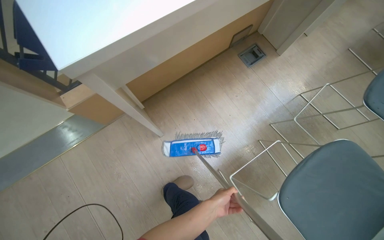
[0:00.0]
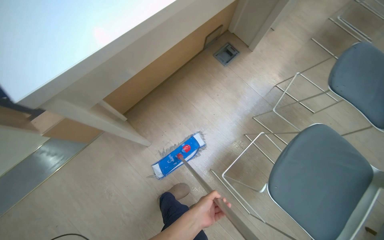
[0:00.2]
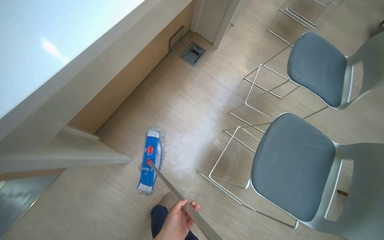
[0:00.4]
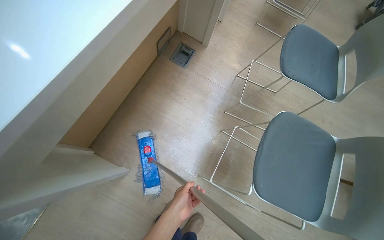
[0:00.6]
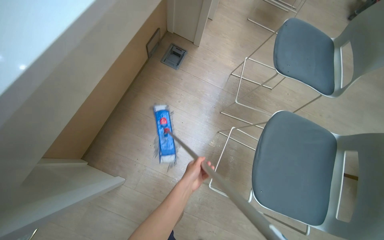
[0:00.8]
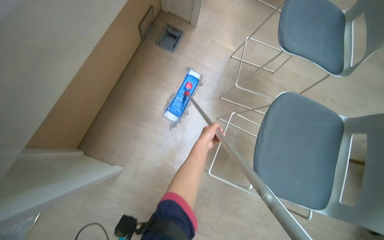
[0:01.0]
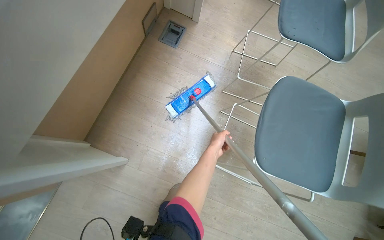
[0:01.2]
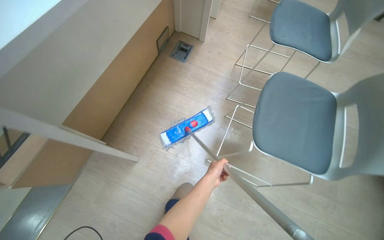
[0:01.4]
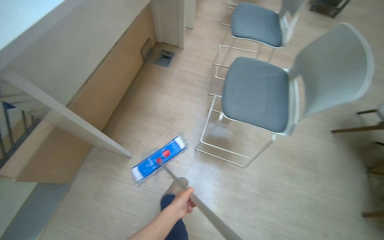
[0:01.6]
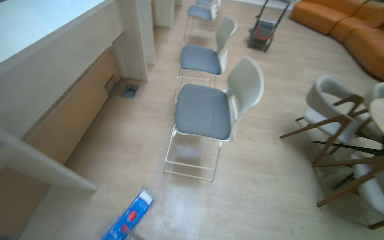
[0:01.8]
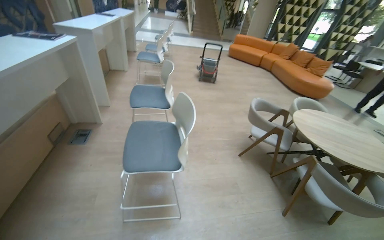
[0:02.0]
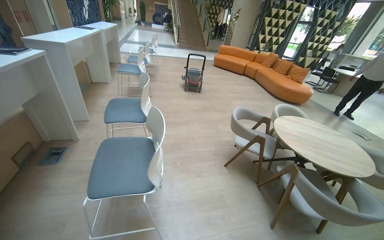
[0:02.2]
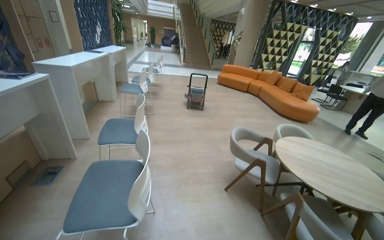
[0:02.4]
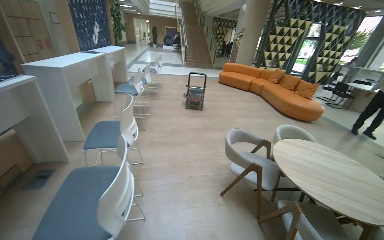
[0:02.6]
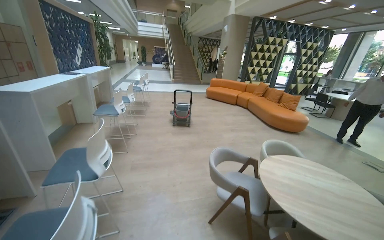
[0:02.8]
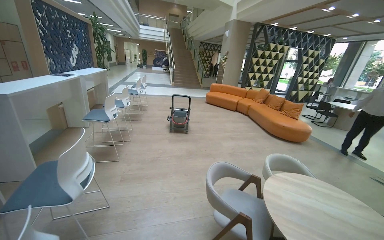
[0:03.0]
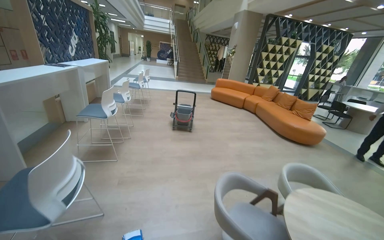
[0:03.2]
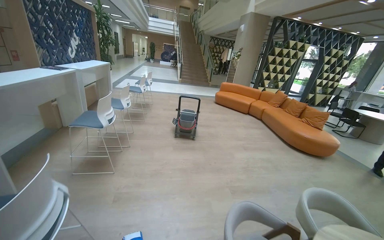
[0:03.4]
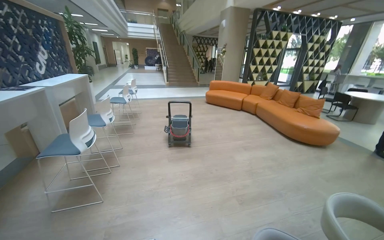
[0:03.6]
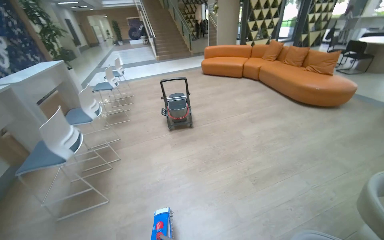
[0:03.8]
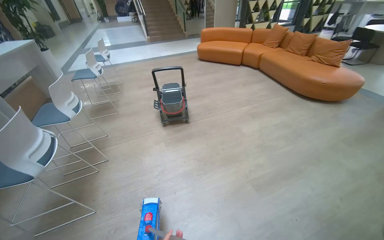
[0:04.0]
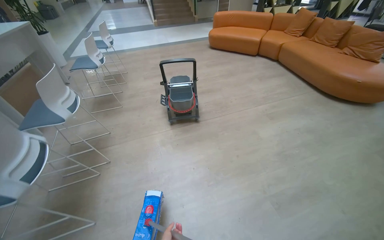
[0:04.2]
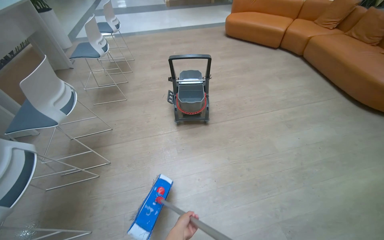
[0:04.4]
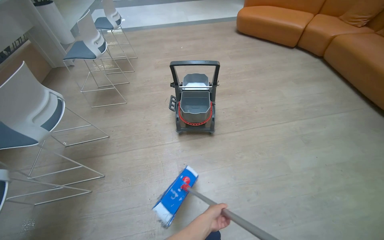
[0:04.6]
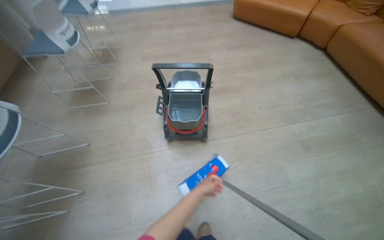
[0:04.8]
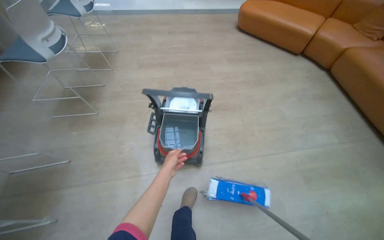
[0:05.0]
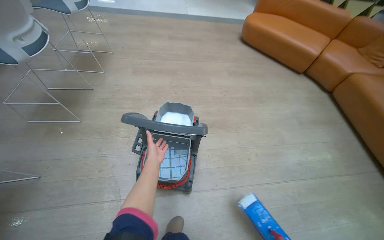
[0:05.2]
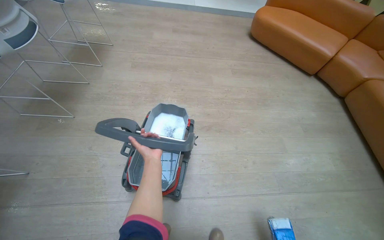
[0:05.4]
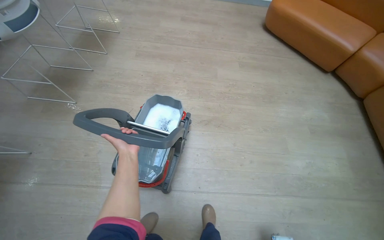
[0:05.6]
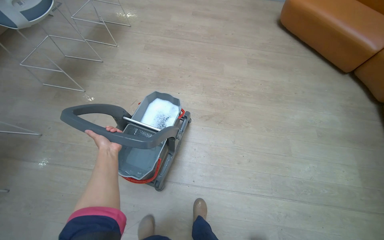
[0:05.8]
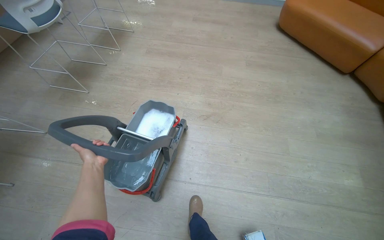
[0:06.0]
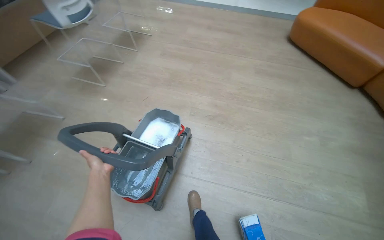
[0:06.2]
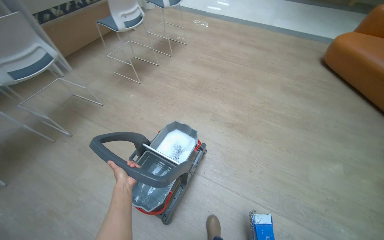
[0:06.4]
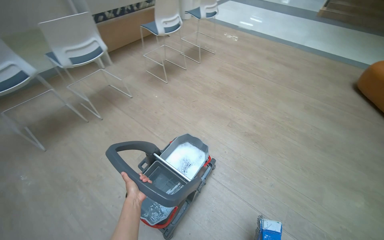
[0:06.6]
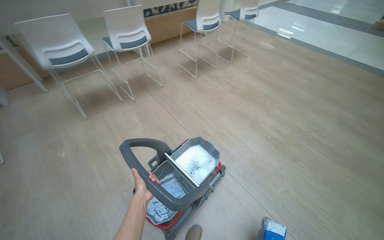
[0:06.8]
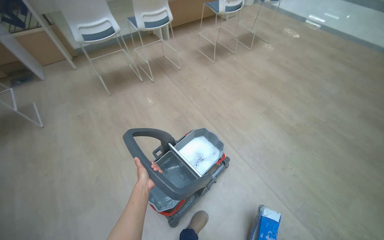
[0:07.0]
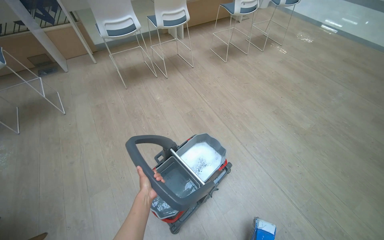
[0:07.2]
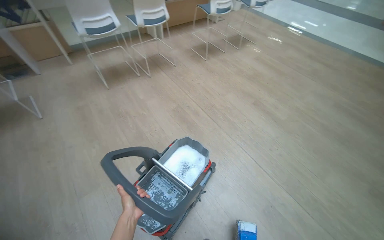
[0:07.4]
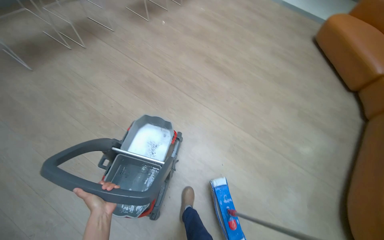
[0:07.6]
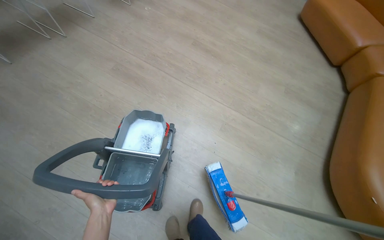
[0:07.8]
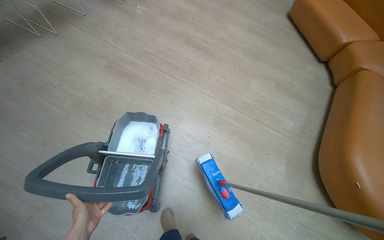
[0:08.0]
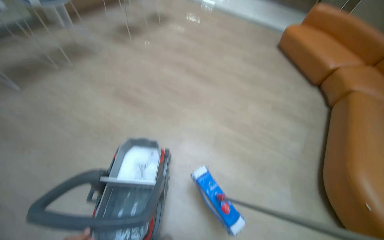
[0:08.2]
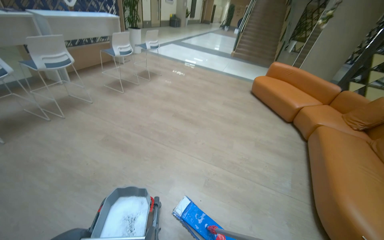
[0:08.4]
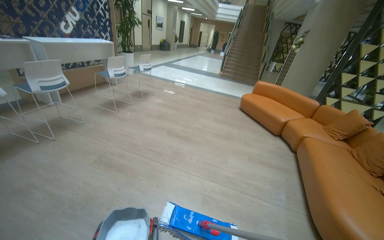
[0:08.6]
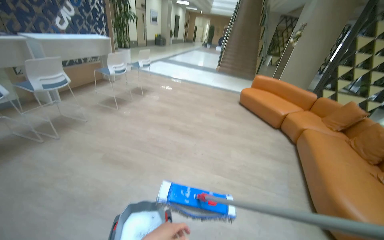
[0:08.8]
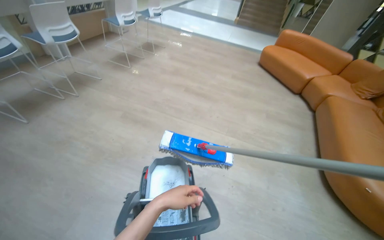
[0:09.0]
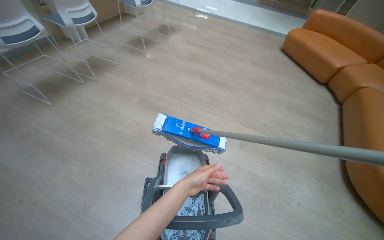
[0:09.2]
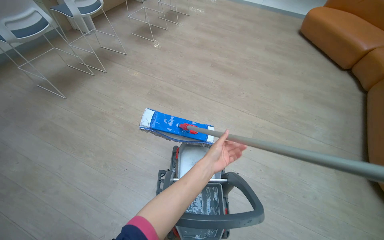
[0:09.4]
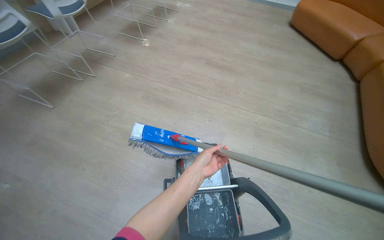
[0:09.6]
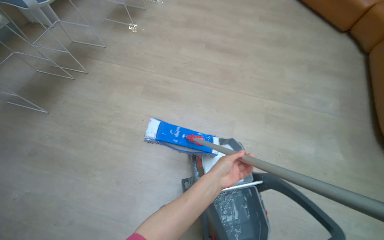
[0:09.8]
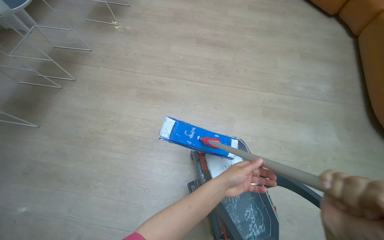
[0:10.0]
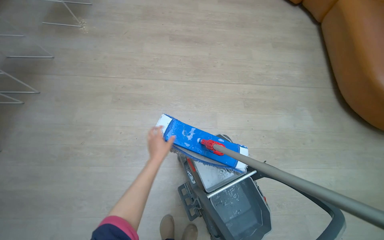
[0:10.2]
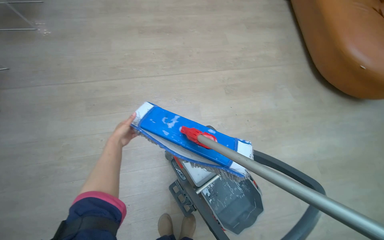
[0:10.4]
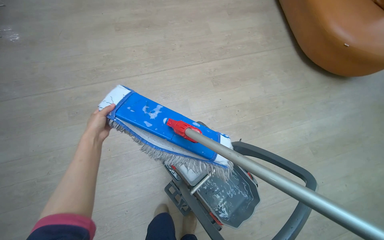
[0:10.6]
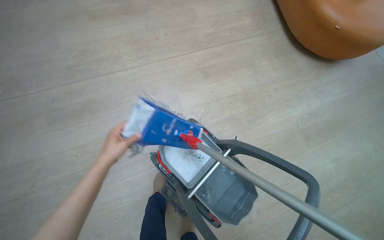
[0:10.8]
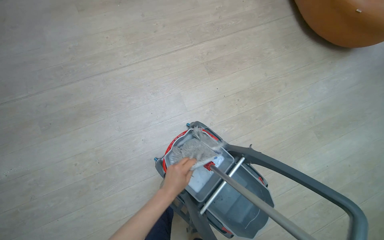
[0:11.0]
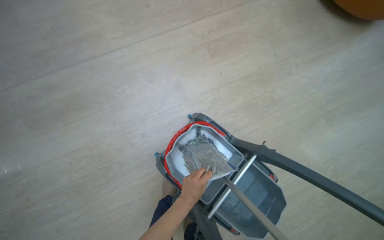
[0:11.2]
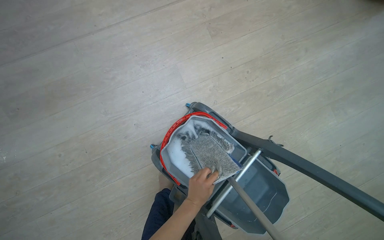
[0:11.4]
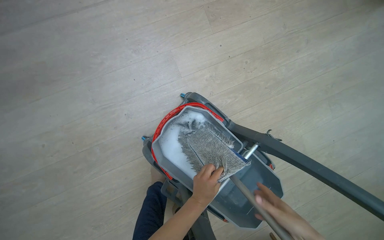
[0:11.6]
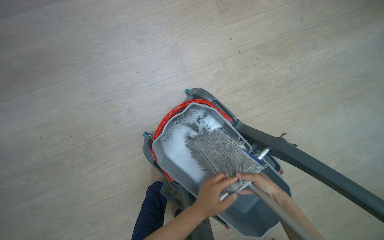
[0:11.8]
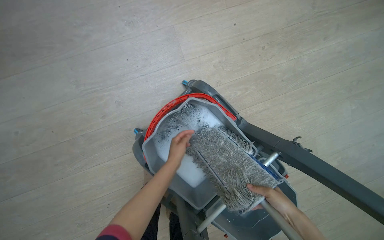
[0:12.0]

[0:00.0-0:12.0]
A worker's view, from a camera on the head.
Job: mopping floor.
The whole recording: Mopping office floor. The worker moves chairs, mops the office floor, and rinses the mop.
0:00.0 to 0:01.6: Everything in view rotates approximately 35 degrees counterclockwise.
0:01.6 to 0:03.0: The head travels some 1 m. The head turns to the right by approximately 35 degrees. The view tilts approximately 40 degrees upward.
0:03.0 to 0:04.4: The wearer moves approximately 2 m. The view tips downward by some 25 degrees.
0:04.4 to 0:06.0: The camera travels approximately 1.5 m.
0:06.0 to 0:07.6: The wearer moves some 1 m. The wearer looks some 30 degrees further to the left.
0:09.0 to 0:10.4: The camera is carried about 50 cm. The wearer's head swings roughly 30 degrees to the right. The view tips downward by some 20 degrees.
0:10.4 to 0:12.0: The head travels some 70 cm. The view tips downward by roughly 30 degrees.

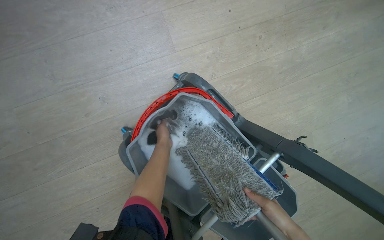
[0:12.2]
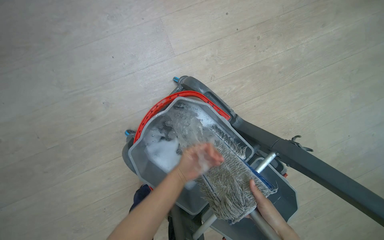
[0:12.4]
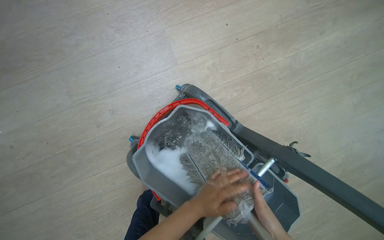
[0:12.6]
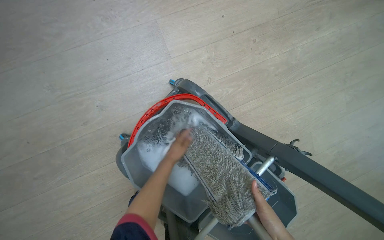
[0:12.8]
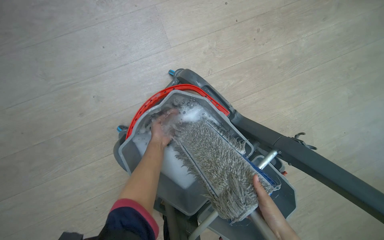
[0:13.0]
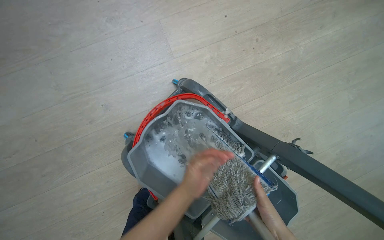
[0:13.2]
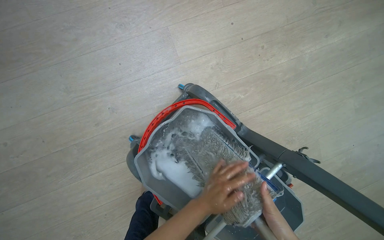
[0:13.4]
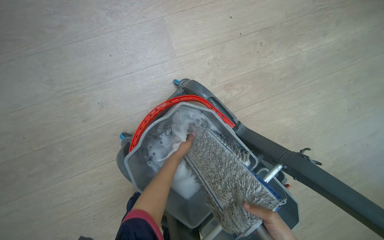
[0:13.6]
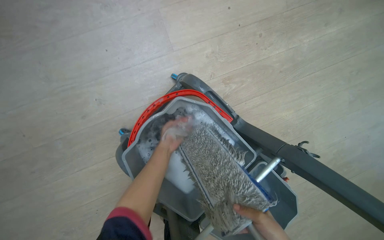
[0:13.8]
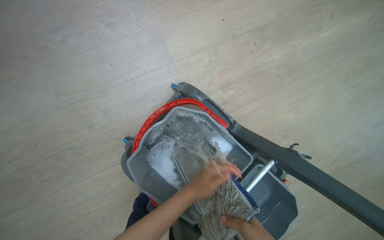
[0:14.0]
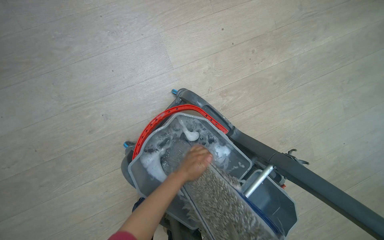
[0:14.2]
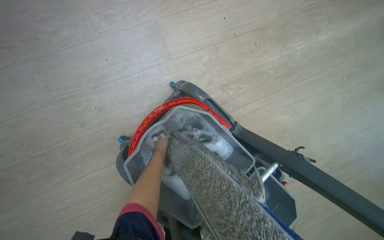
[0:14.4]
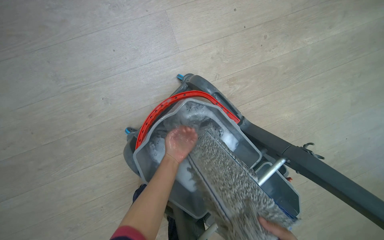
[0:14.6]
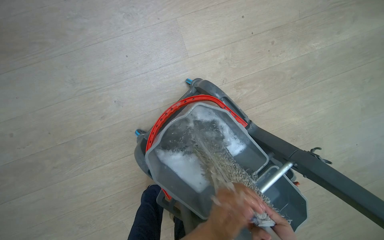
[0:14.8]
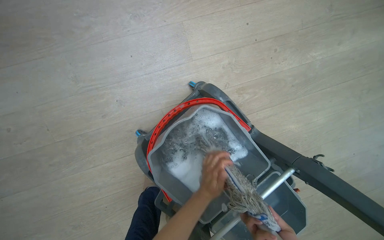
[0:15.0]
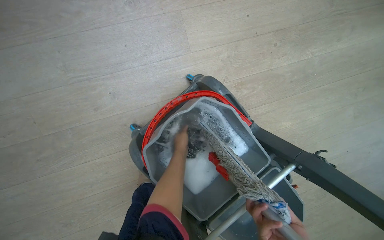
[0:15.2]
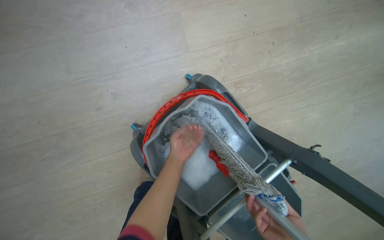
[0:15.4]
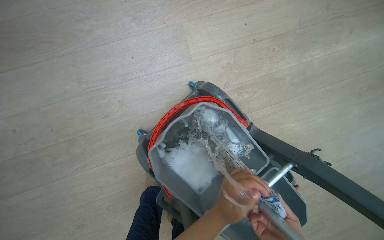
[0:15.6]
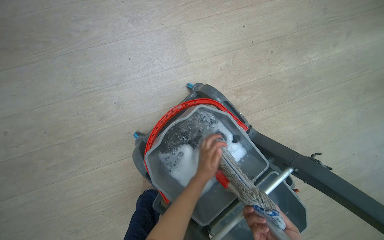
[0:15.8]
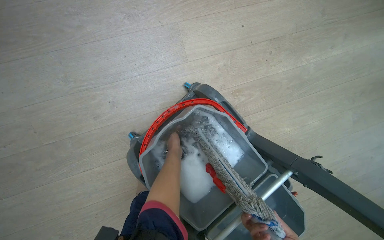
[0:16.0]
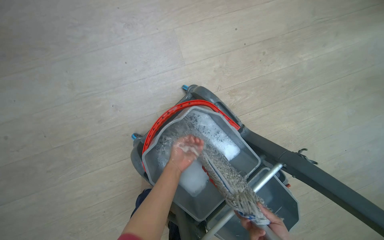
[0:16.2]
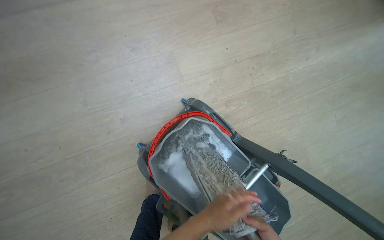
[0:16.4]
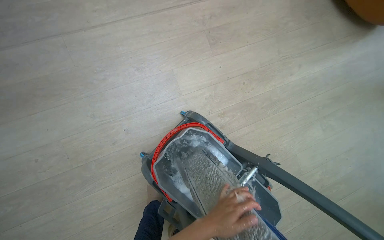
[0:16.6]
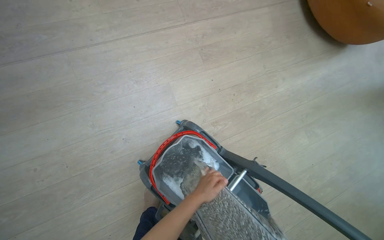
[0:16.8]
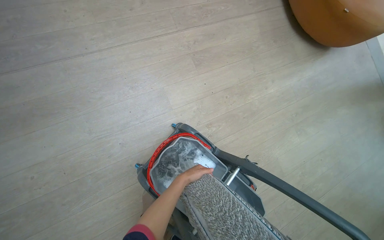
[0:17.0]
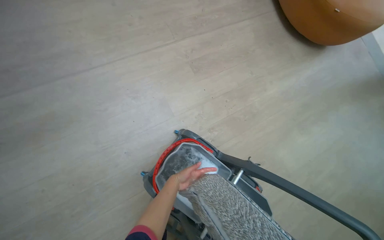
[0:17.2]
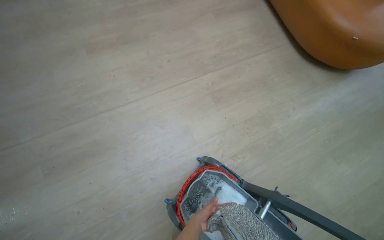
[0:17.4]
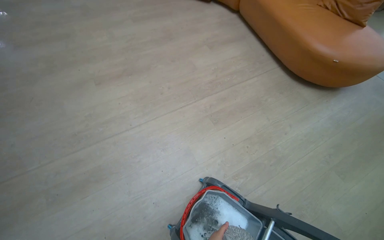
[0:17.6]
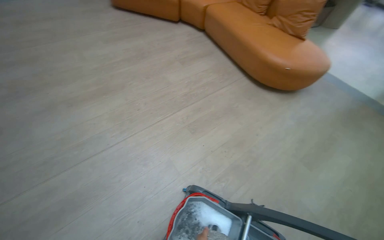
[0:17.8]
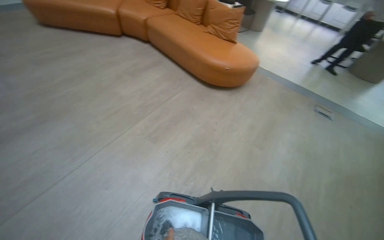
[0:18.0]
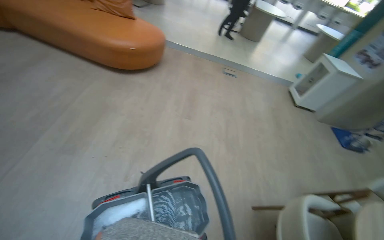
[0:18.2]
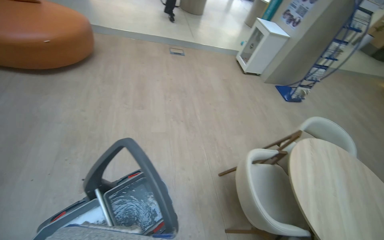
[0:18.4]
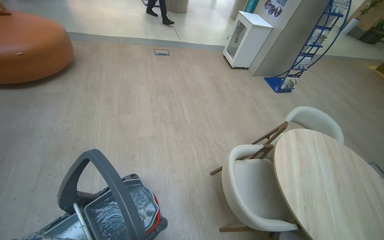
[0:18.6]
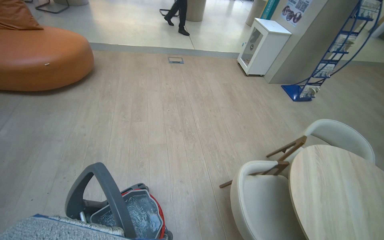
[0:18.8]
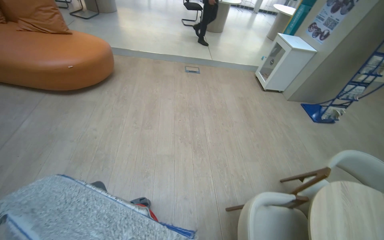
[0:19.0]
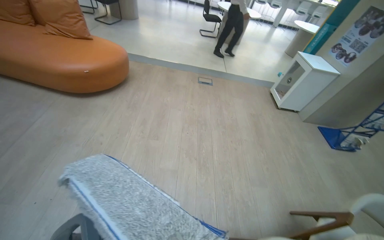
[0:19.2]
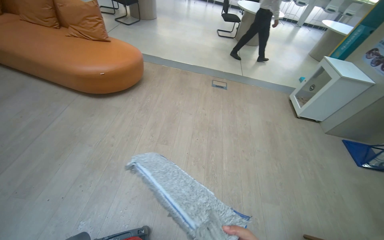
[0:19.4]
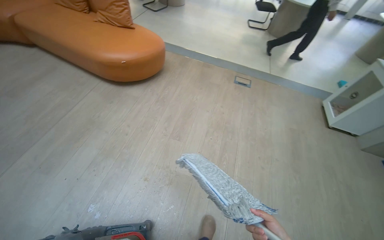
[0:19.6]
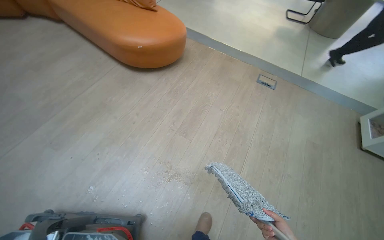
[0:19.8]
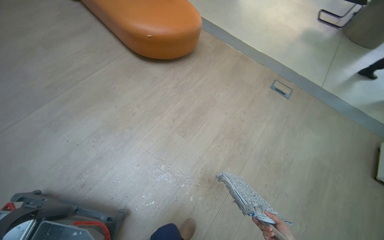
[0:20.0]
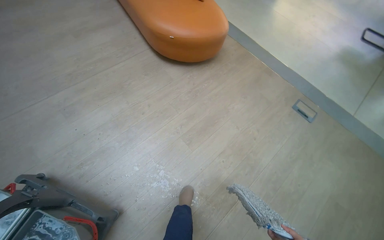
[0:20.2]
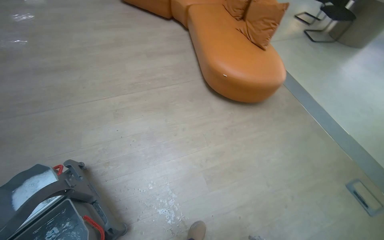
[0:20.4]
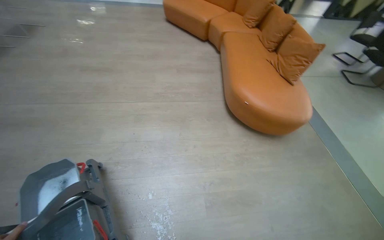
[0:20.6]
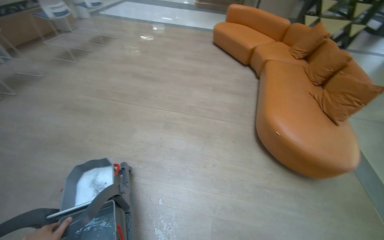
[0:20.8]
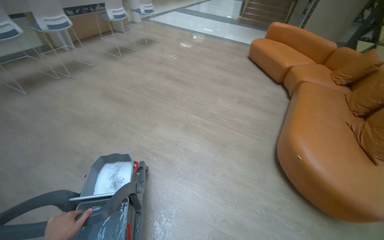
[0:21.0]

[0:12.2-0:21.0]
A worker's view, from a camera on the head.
Job: mopping floor.
The whole recording: Mopping office floor. The worker moves chairs, mops the office floor, and rinses the mop.
0:12.2 to 0:13.6: The left hand swings nearer and farther, about 20 cm each way, with 3 reversals.
0:13.6 to 0:15.2: The left hand swings nearer and farther, approximately 20 cm each way, with 3 reversals.
0:15.2 to 0:16.6: The left hand swings nearer and farther, roughly 20 cm each way, with 2 reversals.
0:16.6 to 0:18.0: The camera is carried some 40 cm. The wearer's head swings some 30 degrees to the right. The camera pitches upward, by some 35 degrees.
0:18.0 to 0:19.6: The camera is carried about 80 cm.
